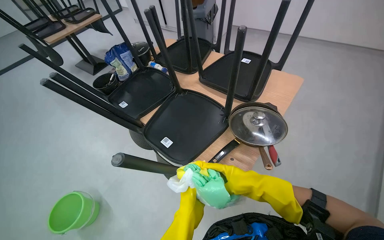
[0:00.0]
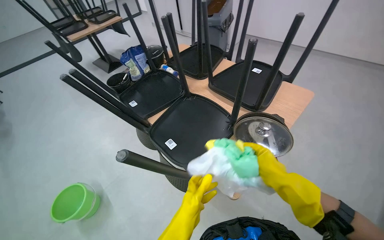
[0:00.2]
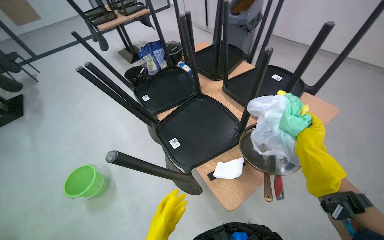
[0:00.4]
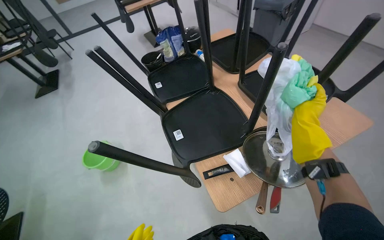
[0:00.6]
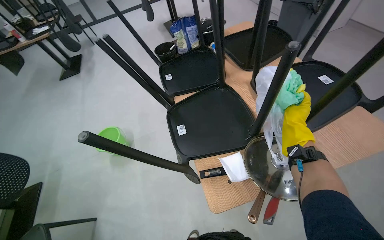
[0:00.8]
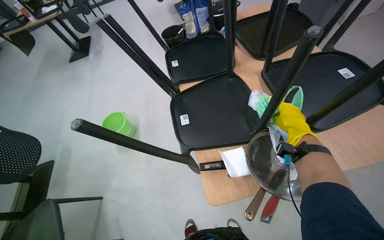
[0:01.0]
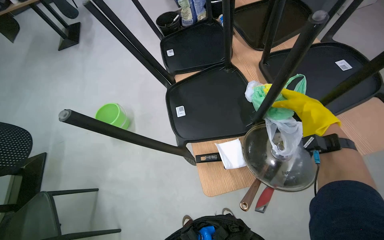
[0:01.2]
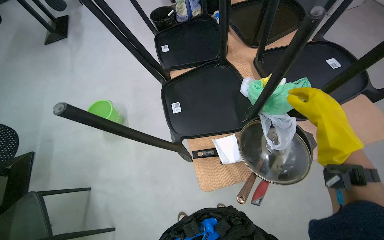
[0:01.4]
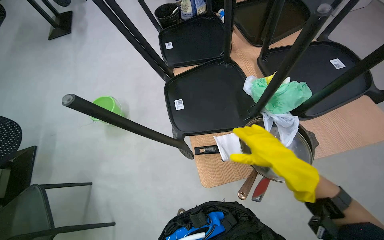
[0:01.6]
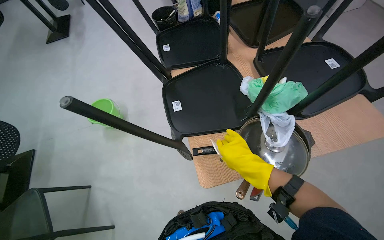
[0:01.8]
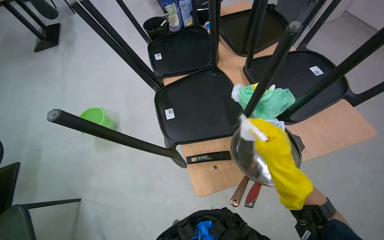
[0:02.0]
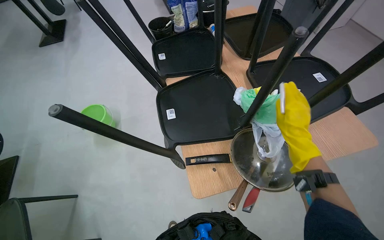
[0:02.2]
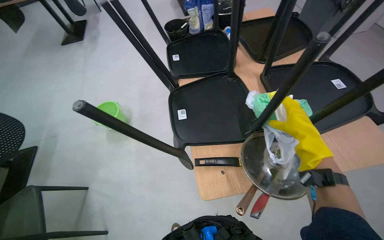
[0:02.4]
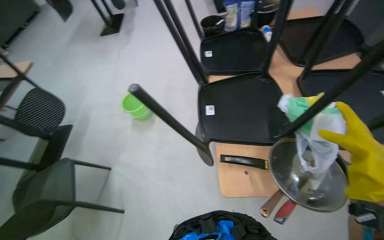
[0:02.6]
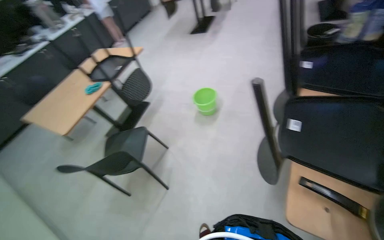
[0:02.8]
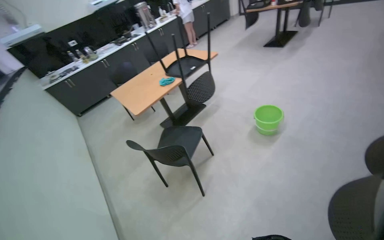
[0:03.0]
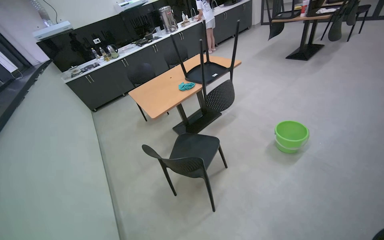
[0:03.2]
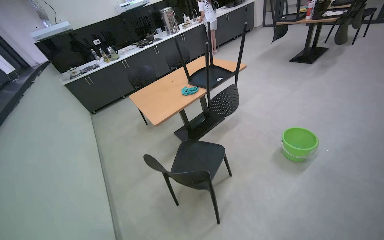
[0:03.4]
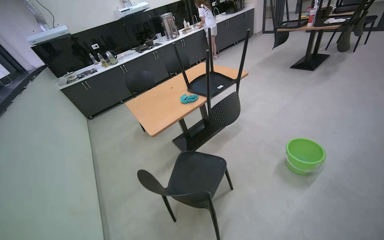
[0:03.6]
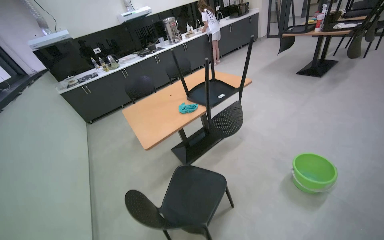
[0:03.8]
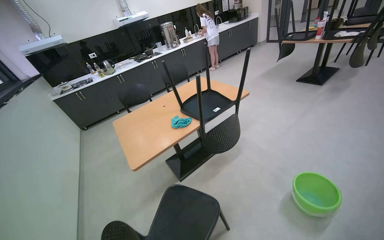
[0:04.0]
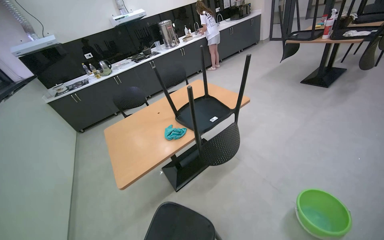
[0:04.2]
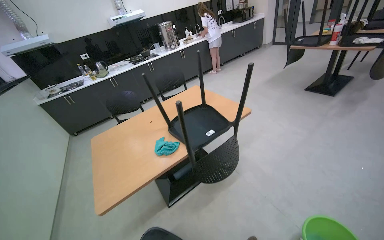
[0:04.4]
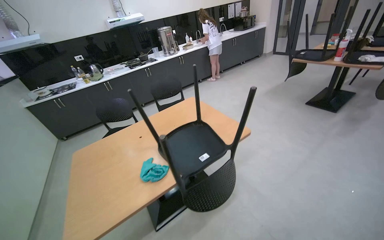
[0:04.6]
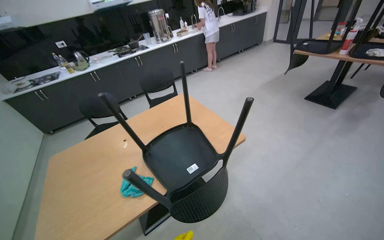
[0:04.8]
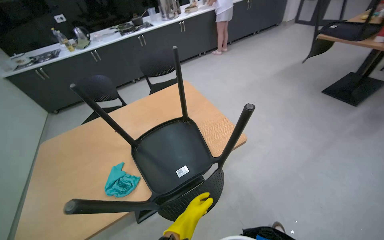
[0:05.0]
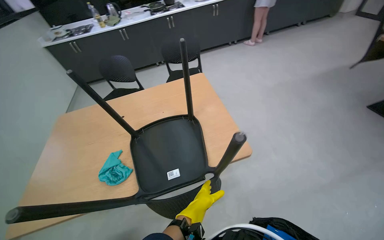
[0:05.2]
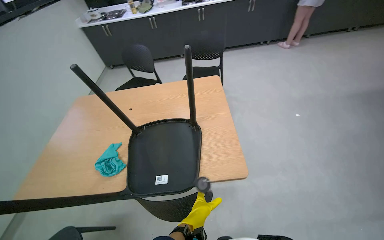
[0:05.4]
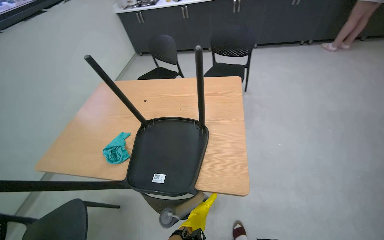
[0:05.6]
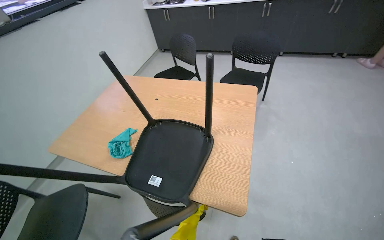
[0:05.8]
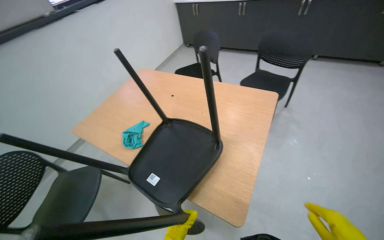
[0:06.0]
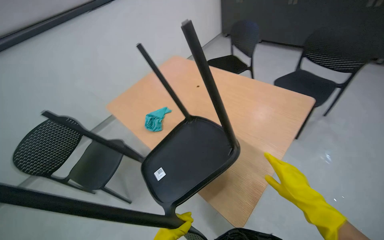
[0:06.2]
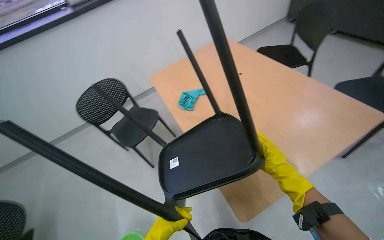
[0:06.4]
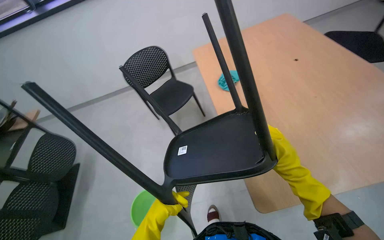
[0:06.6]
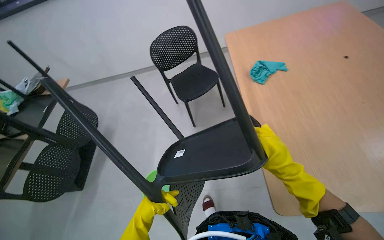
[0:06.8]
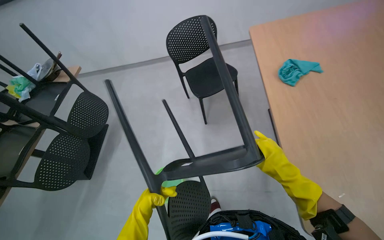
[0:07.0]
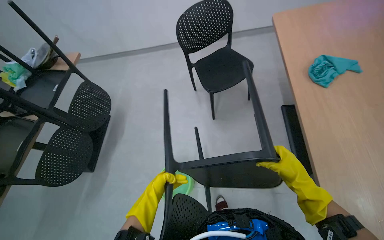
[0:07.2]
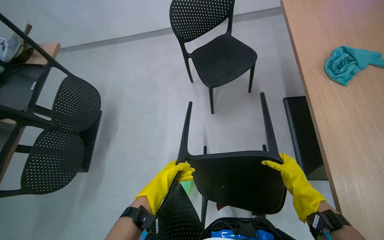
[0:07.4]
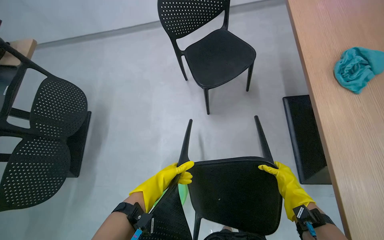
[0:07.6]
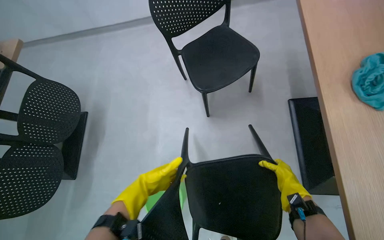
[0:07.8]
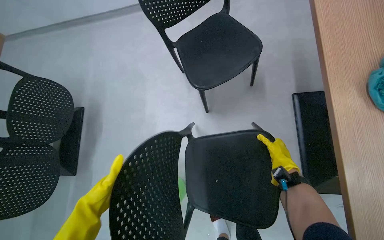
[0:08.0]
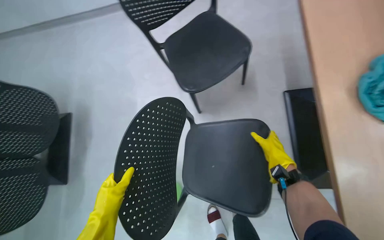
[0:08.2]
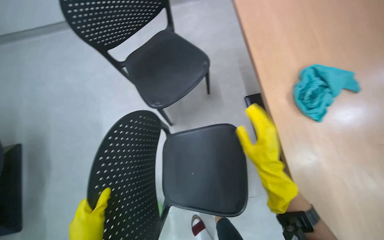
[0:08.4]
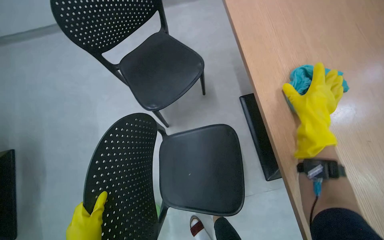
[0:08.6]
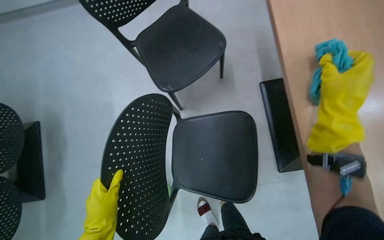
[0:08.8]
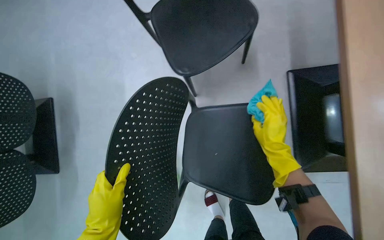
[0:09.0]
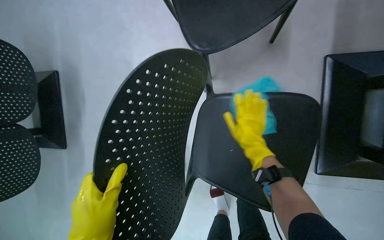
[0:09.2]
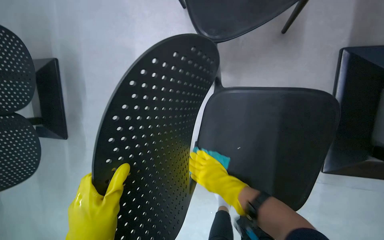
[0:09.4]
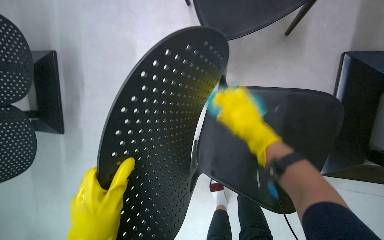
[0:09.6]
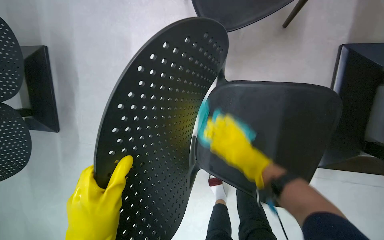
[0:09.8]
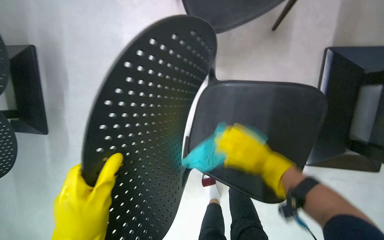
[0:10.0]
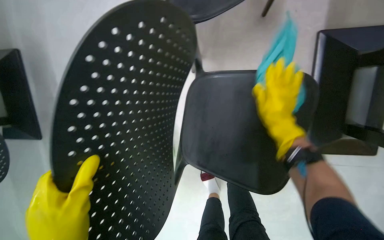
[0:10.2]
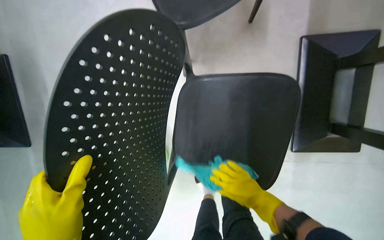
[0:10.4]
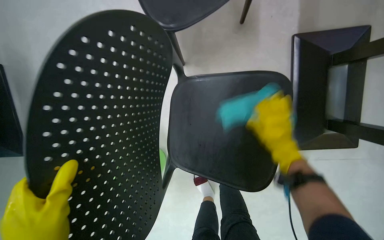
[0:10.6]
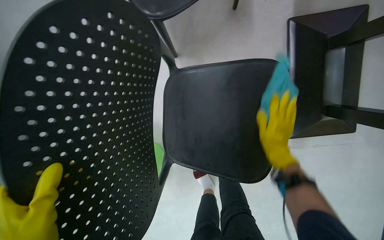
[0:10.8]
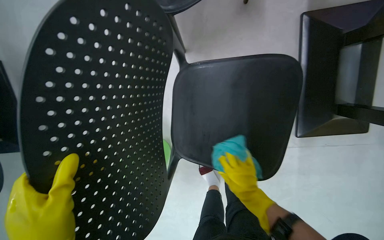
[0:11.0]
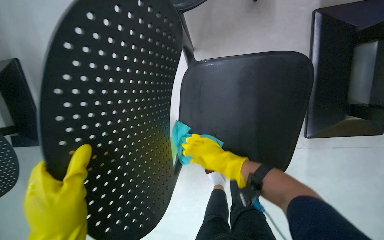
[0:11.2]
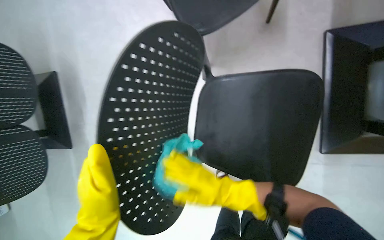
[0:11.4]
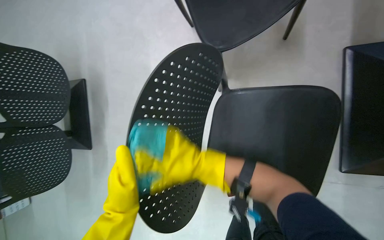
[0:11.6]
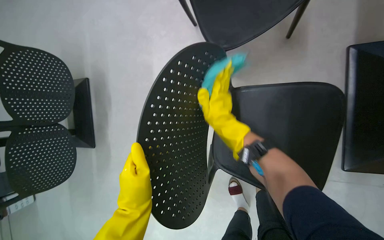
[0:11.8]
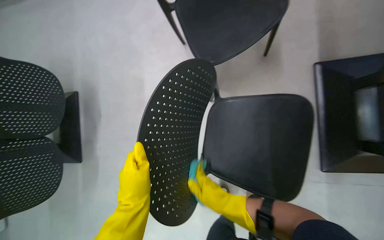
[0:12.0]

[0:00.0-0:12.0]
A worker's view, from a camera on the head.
Job: wiping surfaces.
The whole recording: Cleaning chairs. The worker wipes down multiple black chairs with a cloth.
0:00.0 to 0:01.6: The wearer looks approximately 35 degrees further to the left. The view tips downward by approximately 15 degrees.
0:01.6 to 0:03.0: The wearer's head swings some 60 degrees to the left.
0:03.0 to 0:04.4: The wearer moves roughly 80 cm.
0:04.4 to 0:06.0: The wearer moves some 90 cm. The head turns to the left by approximately 60 degrees. The camera pitches downward, by roughly 20 degrees.
0:06.0 to 0:07.6: The head turns to the left by approximately 40 degrees. The camera pitches downward, by some 25 degrees.
0:07.6 to 0:09.0: The view tips downward by approximately 20 degrees. The right hand shifts some 25 cm up the picture.
0:09.0 to 0:10.4: The right hand swings up and down the picture, approximately 20 cm each way, with 3 reversals.
0:10.4 to 0:12.0: The right hand moves left and right over some 25 cm, changing direction 2 times.

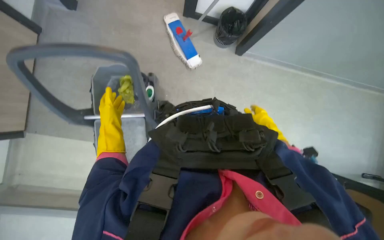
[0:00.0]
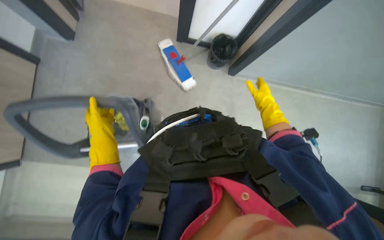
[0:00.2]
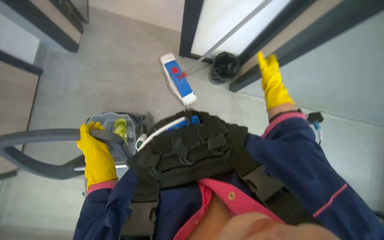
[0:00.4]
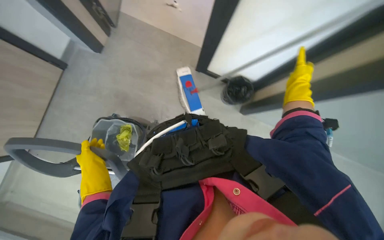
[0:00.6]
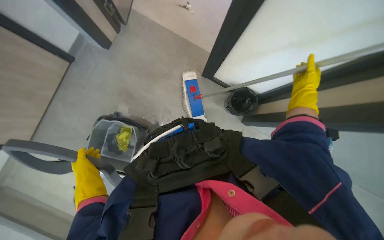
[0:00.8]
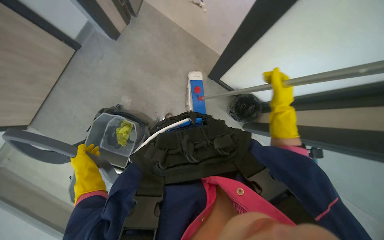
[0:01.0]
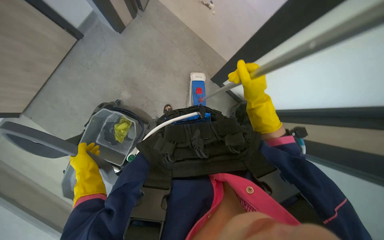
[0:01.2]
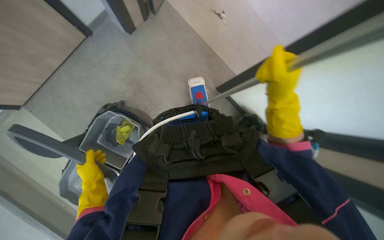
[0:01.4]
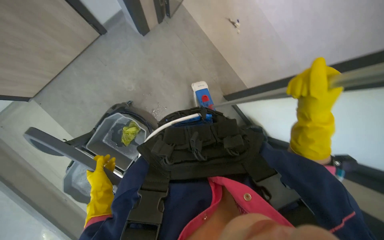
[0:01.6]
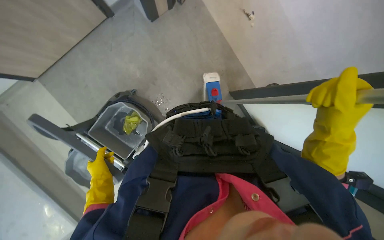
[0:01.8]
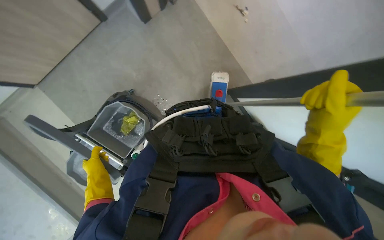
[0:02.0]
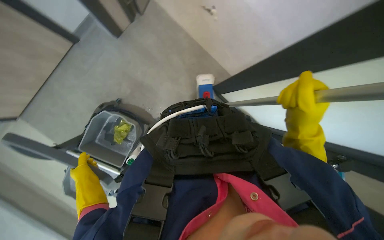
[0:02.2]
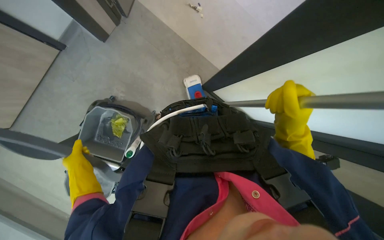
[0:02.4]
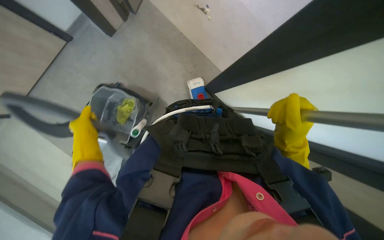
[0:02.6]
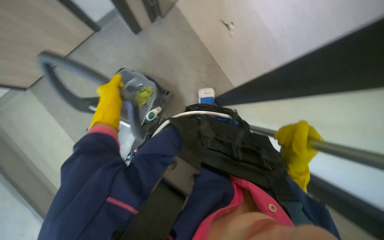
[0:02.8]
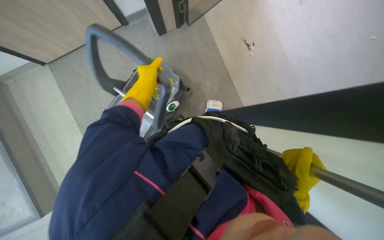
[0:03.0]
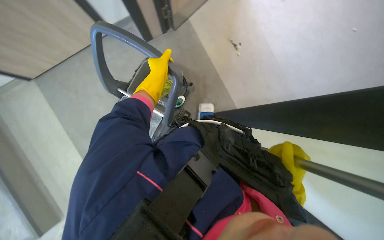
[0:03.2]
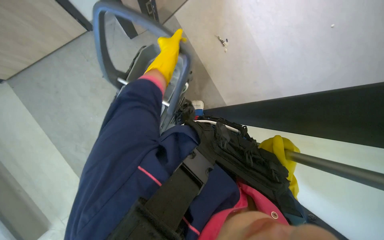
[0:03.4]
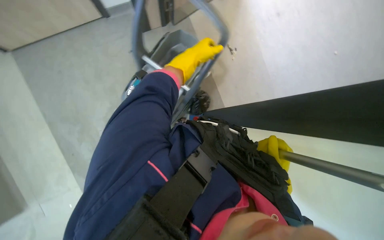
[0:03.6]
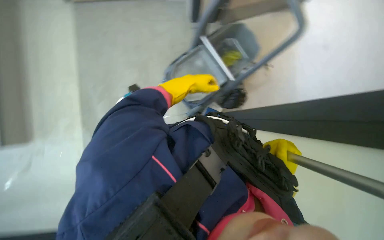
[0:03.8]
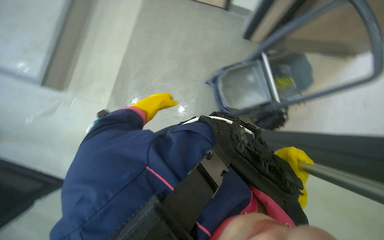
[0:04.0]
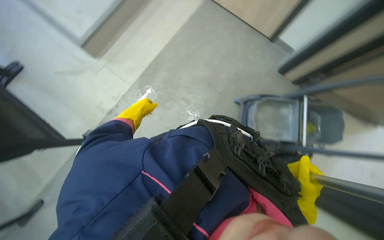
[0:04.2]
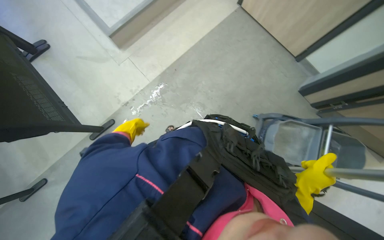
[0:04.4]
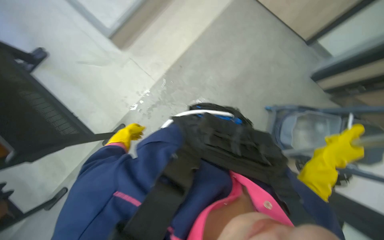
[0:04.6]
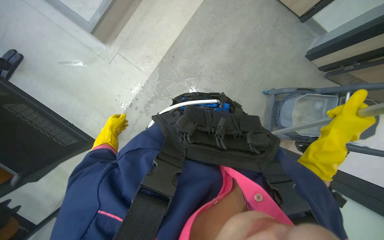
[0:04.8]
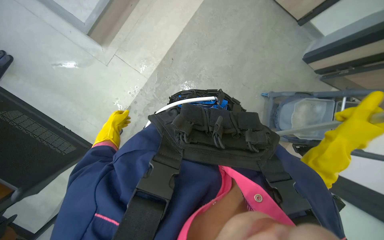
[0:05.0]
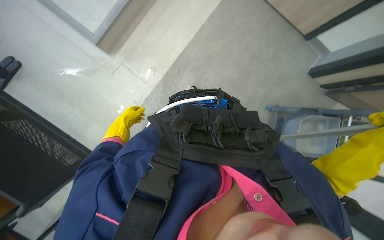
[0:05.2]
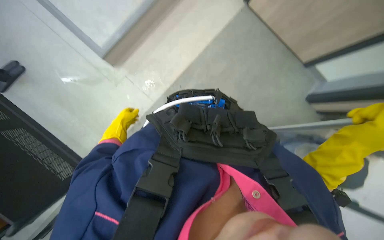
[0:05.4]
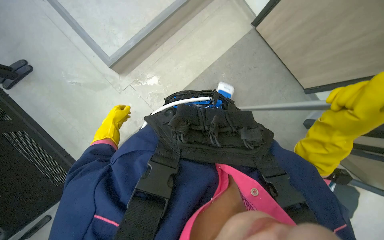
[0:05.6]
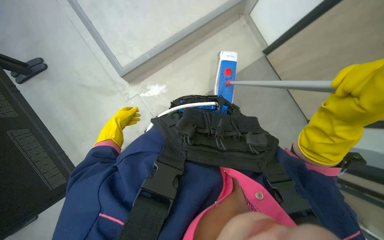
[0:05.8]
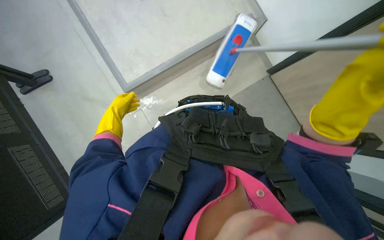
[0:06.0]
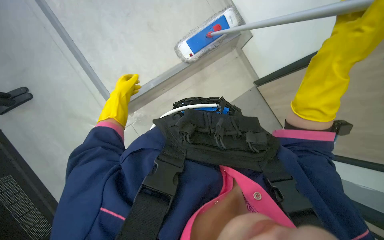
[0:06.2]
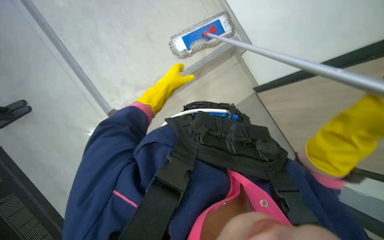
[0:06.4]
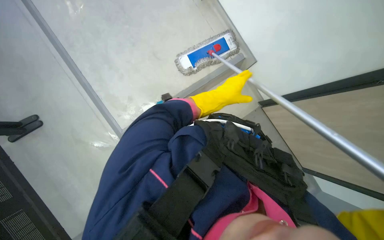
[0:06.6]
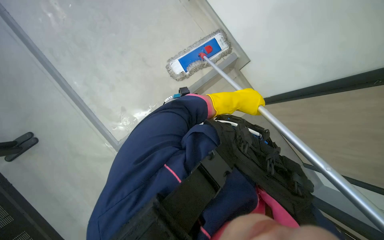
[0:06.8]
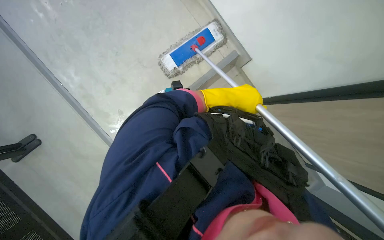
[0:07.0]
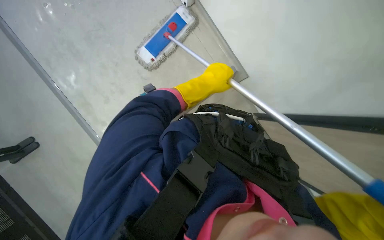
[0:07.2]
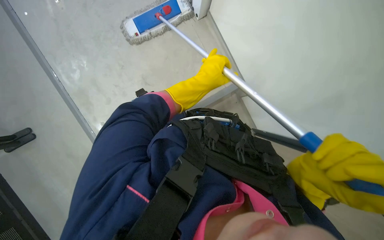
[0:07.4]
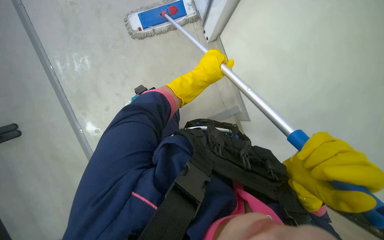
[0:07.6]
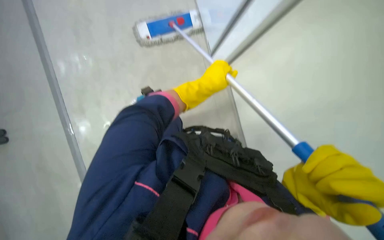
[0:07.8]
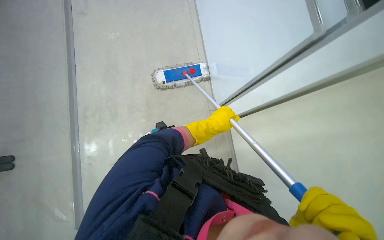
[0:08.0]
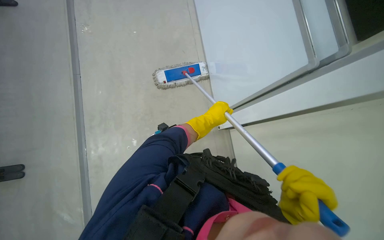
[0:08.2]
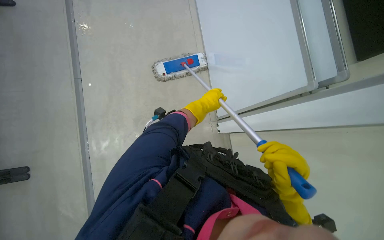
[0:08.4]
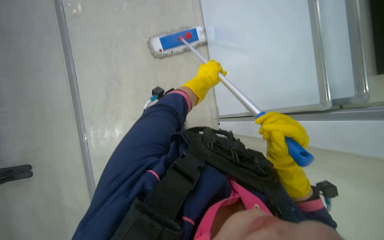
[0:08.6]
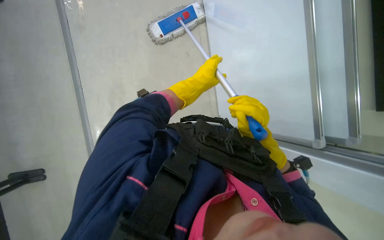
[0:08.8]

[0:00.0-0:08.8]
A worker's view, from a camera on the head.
Job: mopping floor.
The whole recording: Mopping floor. The worker mops the floor with a long-handled mop and gathered the trash from the ground and put it into a polyethylene bag..
0:00.0 to 0:01.4: The head travels about 50 cm. The scene turns roughly 30 degrees clockwise in the picture.
0:01.4 to 0:03.0: The scene rotates clockwise by about 30 degrees.
0:03.0 to 0:04.4: Everything in view rotates some 30 degrees clockwise. The left hand moves down the picture, to the left and farther from the camera, approximately 40 cm.
0:04.4 to 0:05.8: The wearer looks roughly 15 degrees further upward. The left hand travels to the left and farther from the camera by some 30 cm.
0:05.8 to 0:07.4: The left hand is displaced to the right by roughly 40 cm.
